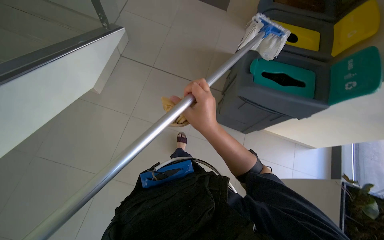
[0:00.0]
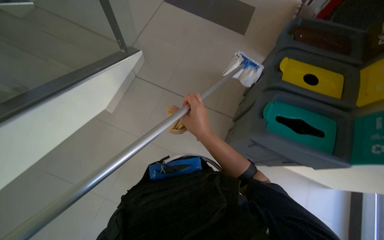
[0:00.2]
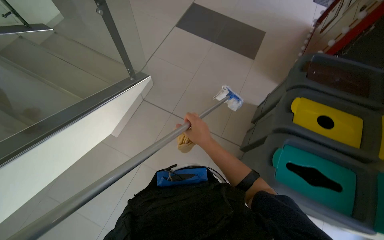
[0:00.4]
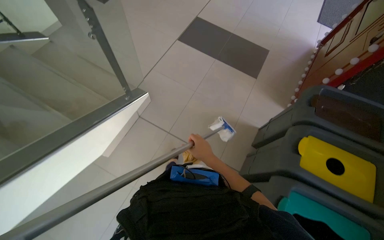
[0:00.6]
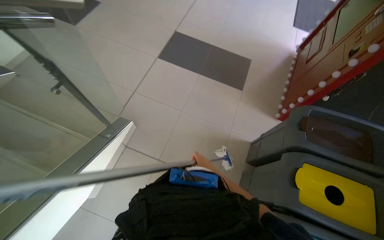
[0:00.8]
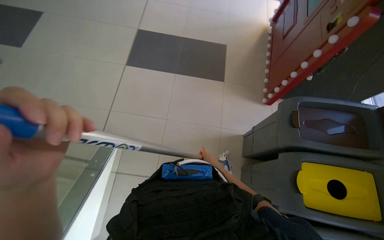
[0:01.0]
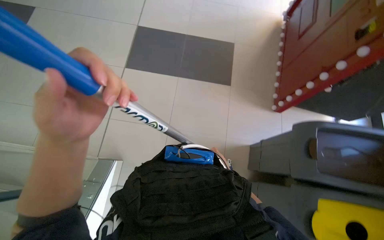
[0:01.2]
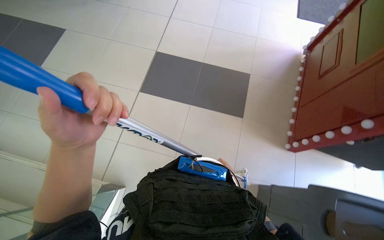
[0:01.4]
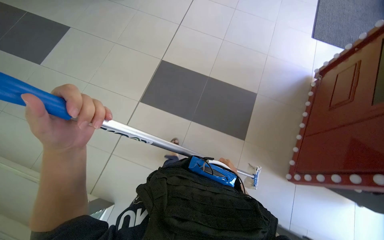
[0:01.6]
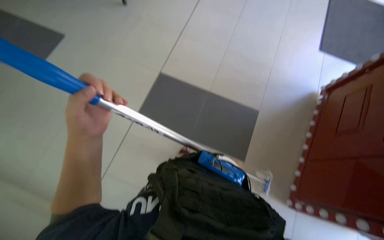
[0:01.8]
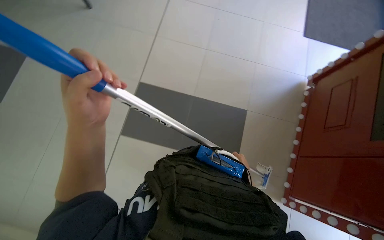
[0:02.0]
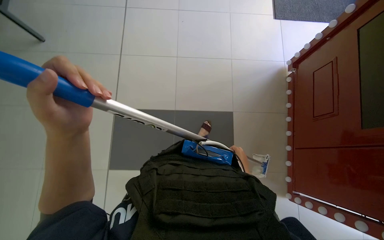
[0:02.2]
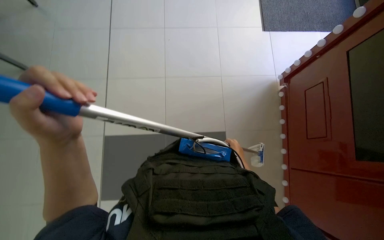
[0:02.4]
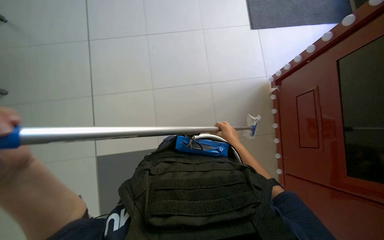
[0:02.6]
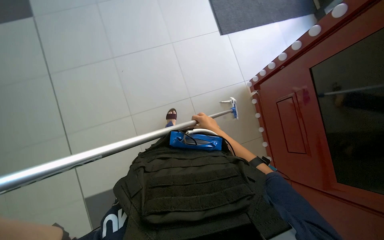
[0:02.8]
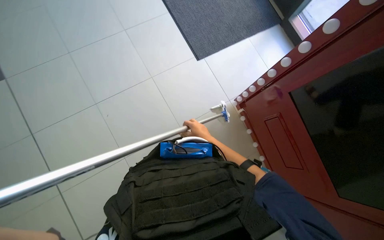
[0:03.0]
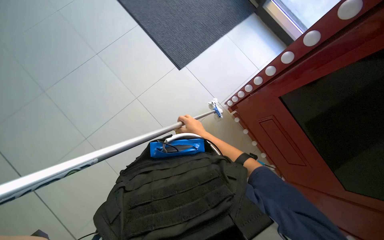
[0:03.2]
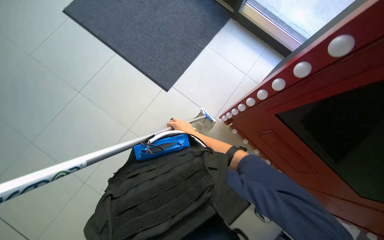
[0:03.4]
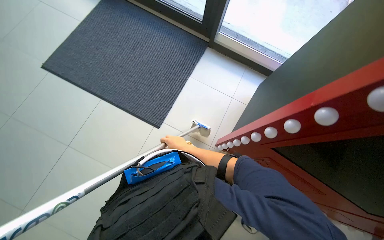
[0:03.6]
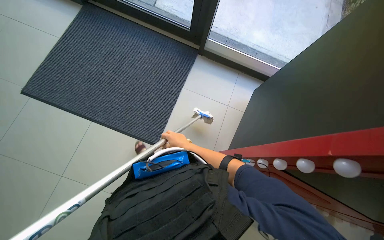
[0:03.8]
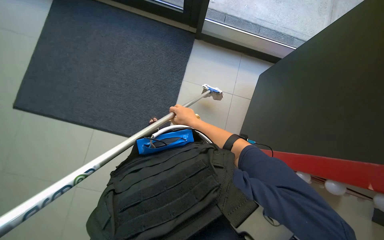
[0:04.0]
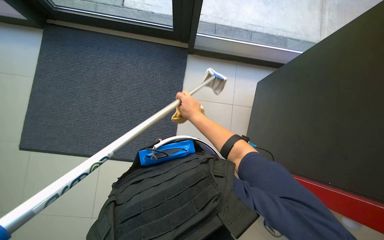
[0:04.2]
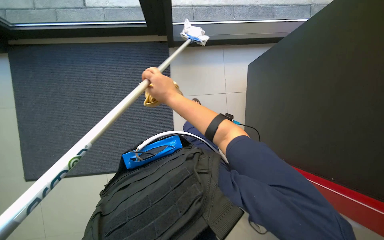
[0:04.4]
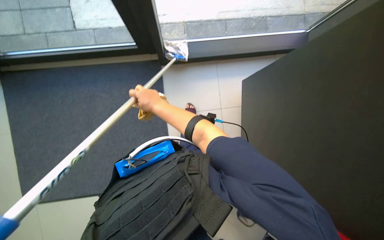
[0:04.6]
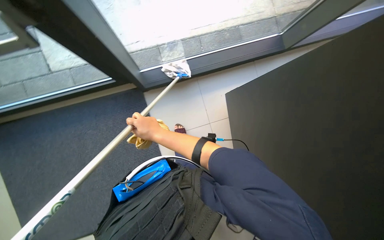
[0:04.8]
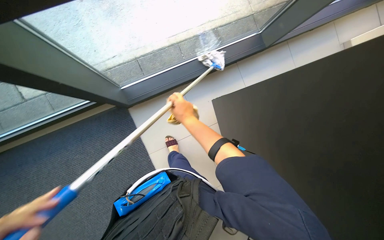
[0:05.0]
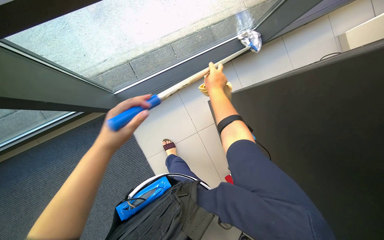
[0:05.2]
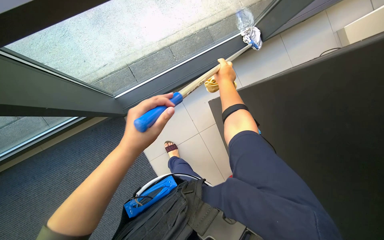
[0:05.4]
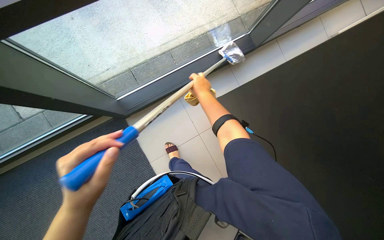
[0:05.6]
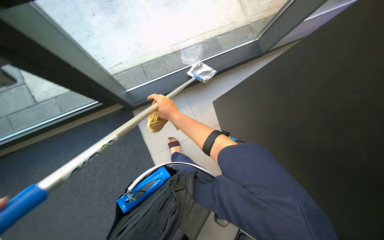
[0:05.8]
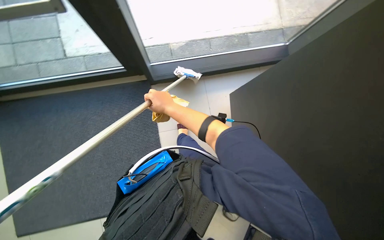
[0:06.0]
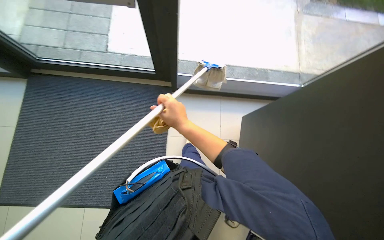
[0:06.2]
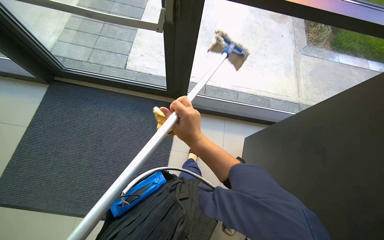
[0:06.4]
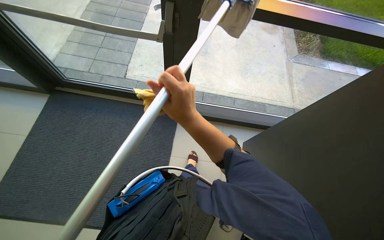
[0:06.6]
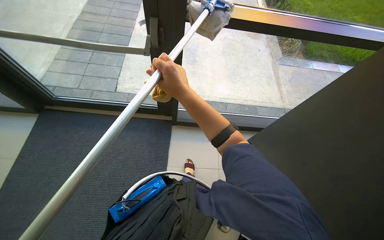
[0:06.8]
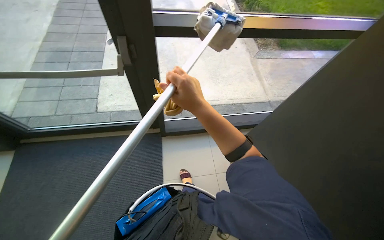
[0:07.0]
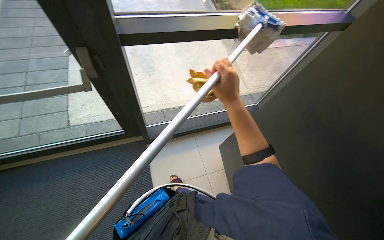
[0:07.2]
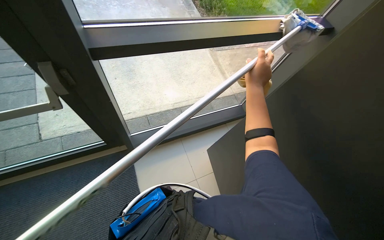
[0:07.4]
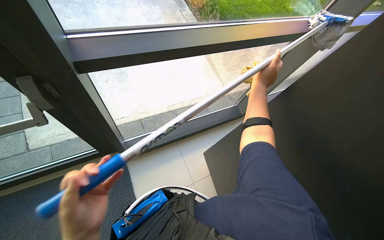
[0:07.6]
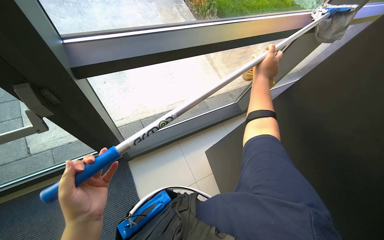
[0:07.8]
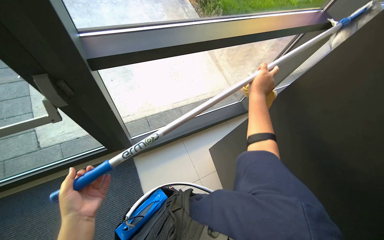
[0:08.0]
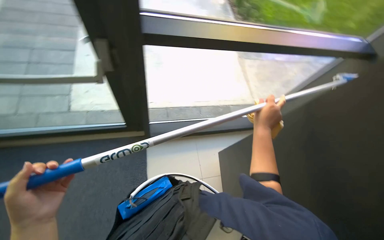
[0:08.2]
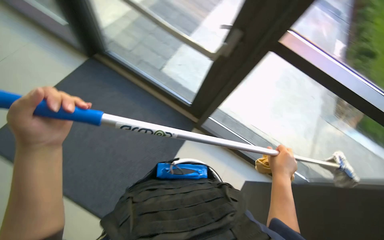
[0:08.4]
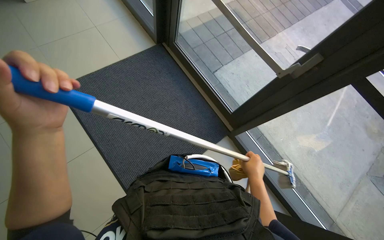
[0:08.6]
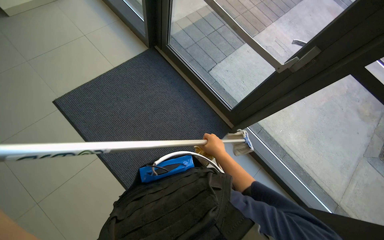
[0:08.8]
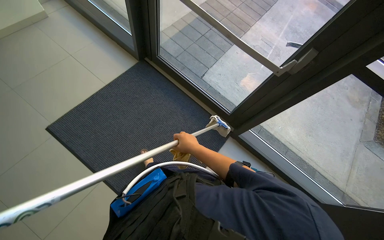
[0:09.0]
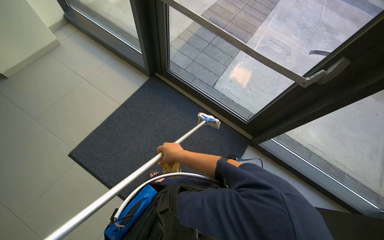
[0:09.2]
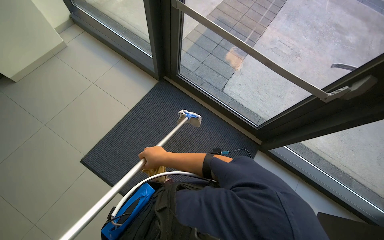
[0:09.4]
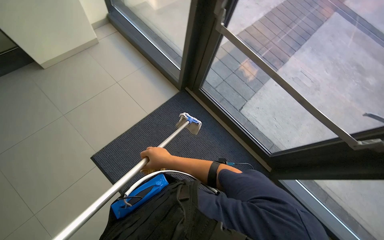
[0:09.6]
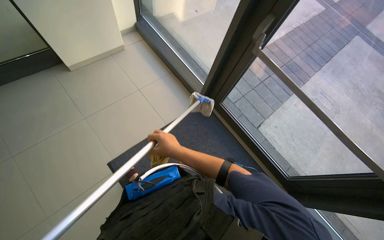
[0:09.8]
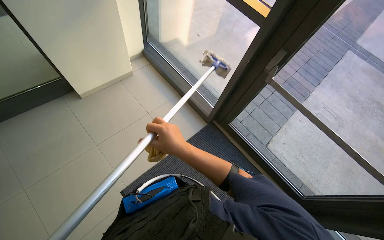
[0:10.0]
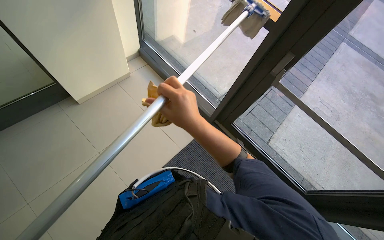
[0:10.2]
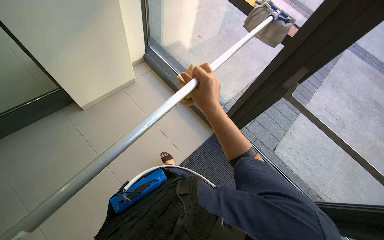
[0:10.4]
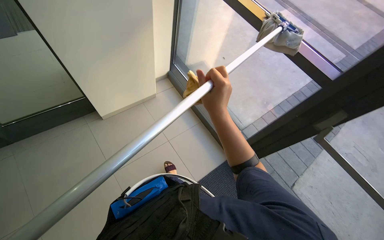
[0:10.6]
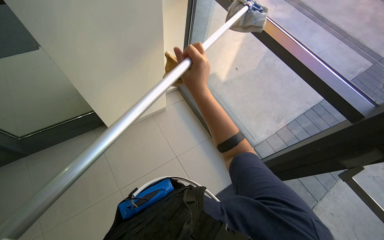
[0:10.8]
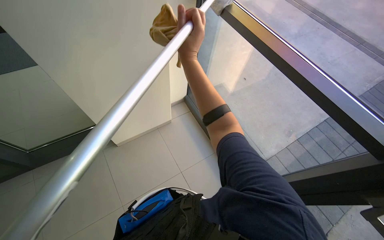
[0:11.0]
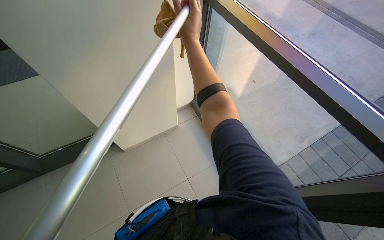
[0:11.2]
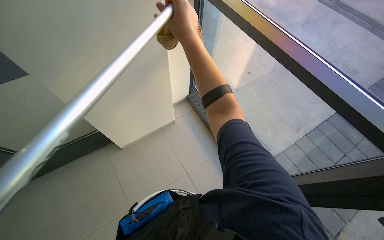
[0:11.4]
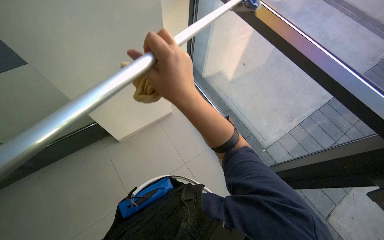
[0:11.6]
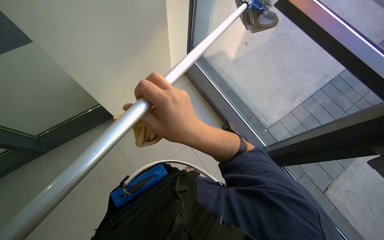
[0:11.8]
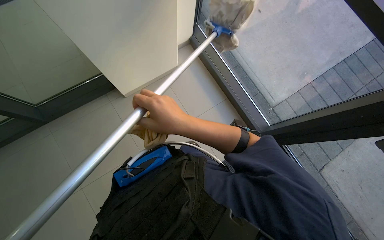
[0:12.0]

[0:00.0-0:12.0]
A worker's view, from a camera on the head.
Job: cleaning windows.
The whole recording: Cleaning large windows. The worker prepares the cleaning pole and cloth, then cleans the large windows and frames.
0:00.0 to 0:01.6: The wearer moves about 1.5 m.
0:01.6 to 0:03.0: The camera is carried approximately 1 m. The wearer looks some 35 degrees further to the right.
0:03.0 to 0:04.4: The wearer moves some 90 cm. The scene rotates counterclockwise by about 50 degrees.
0:04.4 to 0:06.0: The right hand is displaced farther from the camera by roughly 20 cm, and moves roughly 30 cm to the right and comes back.
0:06.0 to 0:07.6: The wearer's head swings about 25 degrees to the right. The view tips upward by roughly 15 degrees.
0:09.0 to 0:10.4: The wearer moves approximately 1 m.
0:10.4 to 0:12.0: The camera is carried some 40 cm.

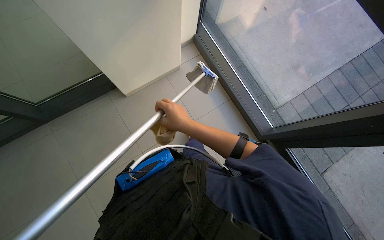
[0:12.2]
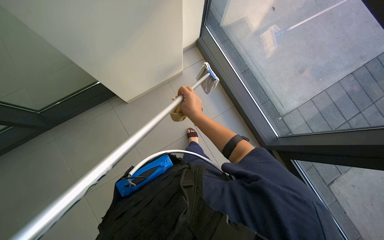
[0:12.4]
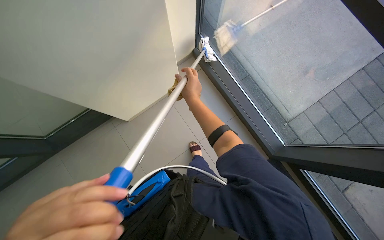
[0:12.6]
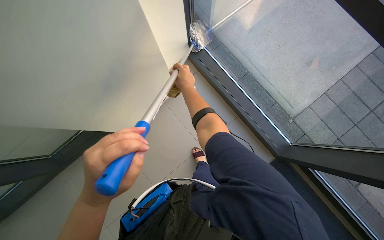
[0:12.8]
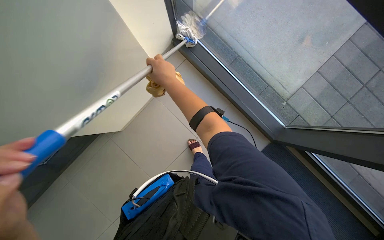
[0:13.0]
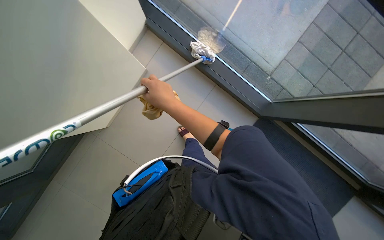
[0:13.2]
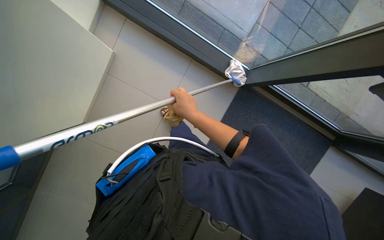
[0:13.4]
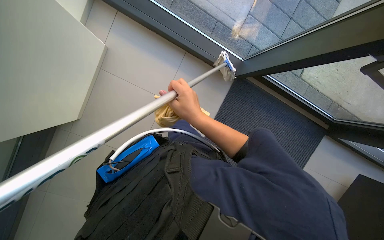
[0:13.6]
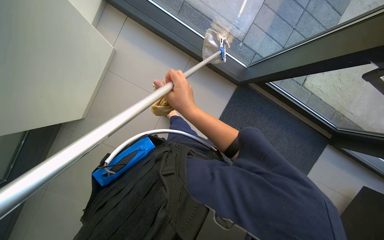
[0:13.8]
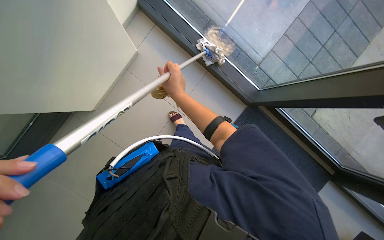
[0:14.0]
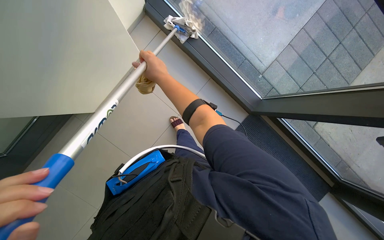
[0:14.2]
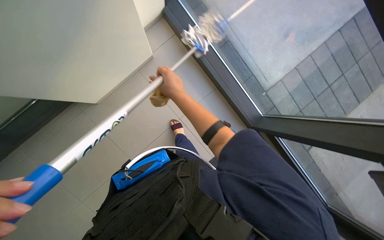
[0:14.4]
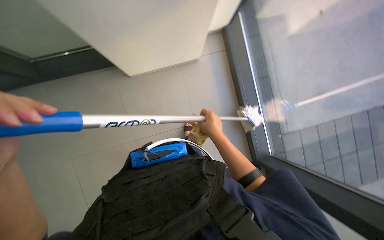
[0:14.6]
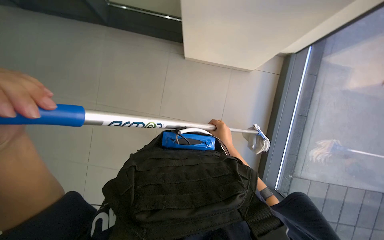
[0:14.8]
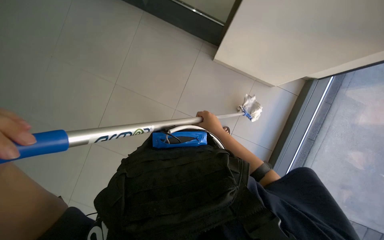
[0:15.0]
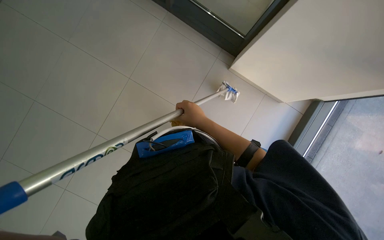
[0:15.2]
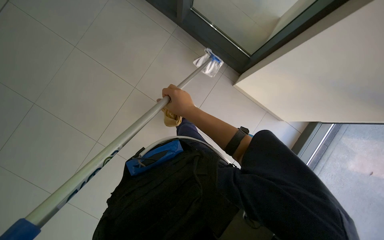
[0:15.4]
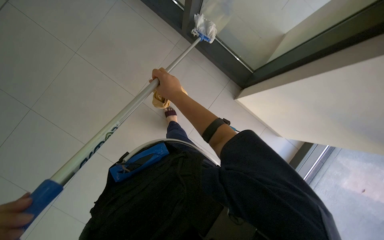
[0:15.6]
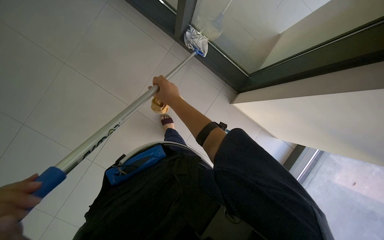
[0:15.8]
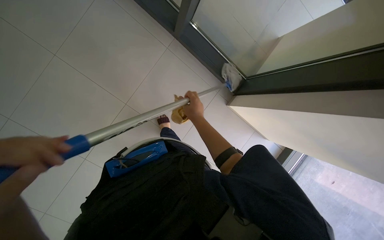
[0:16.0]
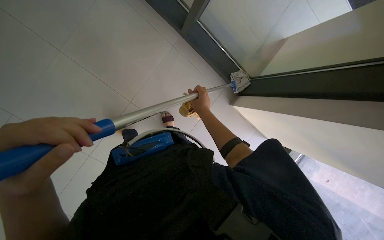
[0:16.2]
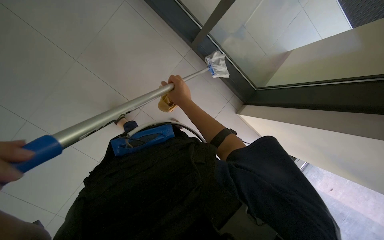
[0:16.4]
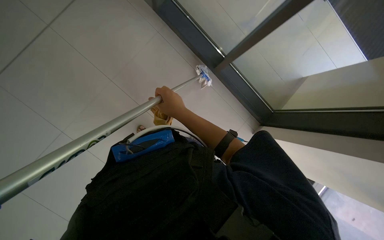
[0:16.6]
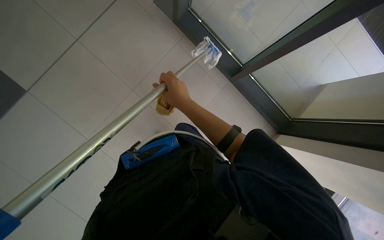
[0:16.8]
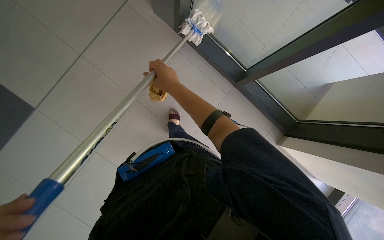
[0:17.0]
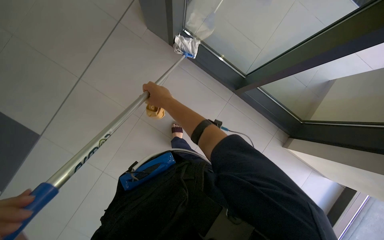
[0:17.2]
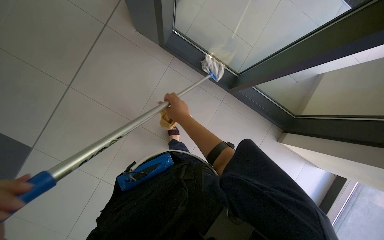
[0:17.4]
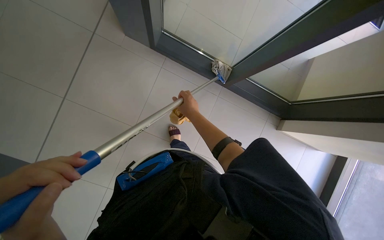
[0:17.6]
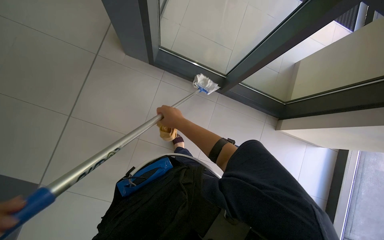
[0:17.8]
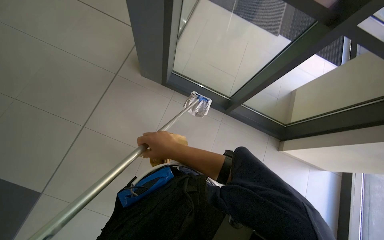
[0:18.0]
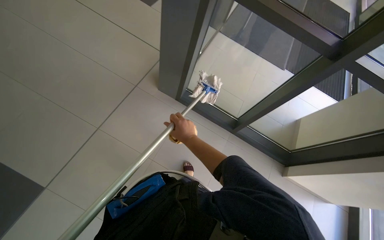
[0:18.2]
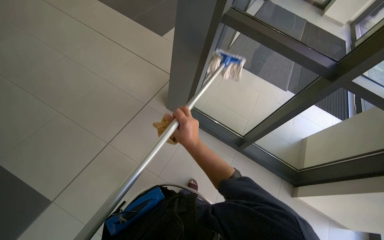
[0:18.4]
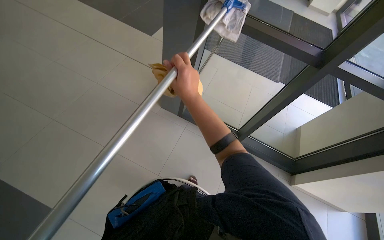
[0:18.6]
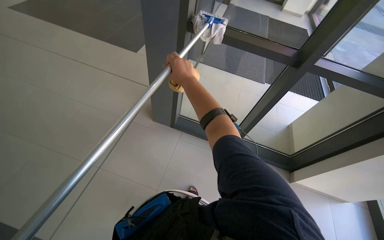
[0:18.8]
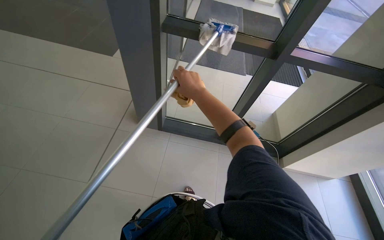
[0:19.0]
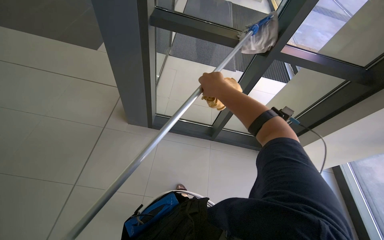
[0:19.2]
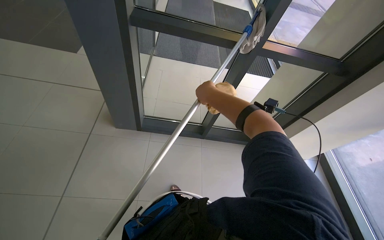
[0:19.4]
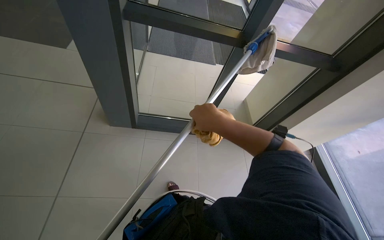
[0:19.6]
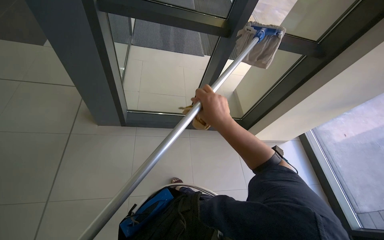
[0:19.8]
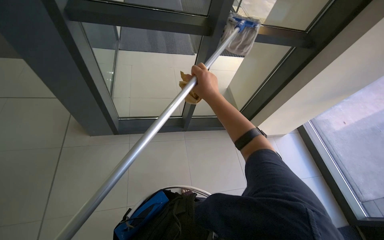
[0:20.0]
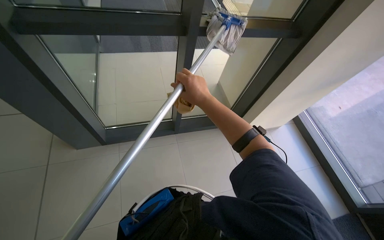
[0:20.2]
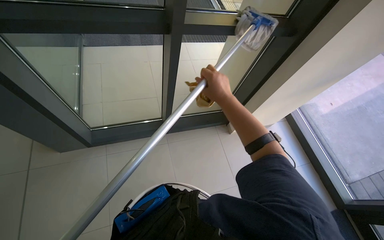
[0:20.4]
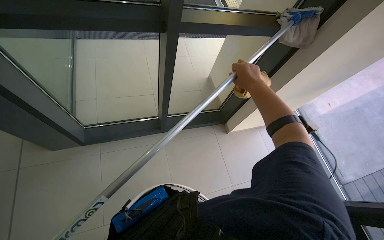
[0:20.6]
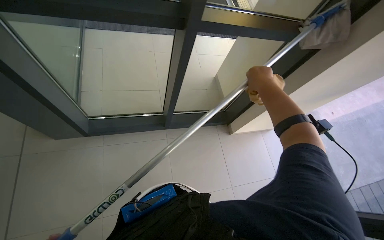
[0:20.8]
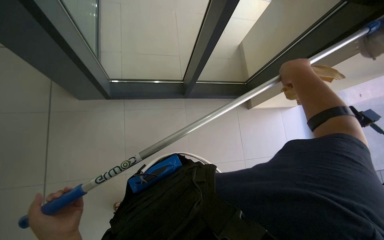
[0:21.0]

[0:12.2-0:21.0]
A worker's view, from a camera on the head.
Job: cleaning windows.
The whole recording: Cleaning large windows. The worker prepares the cleaning pole and cloth, then cleans the large windows and frames.
0:12.2 to 0:13.6: The wearer looks approximately 20 degrees further downward. The scene rotates counterclockwise by about 30 degrees.
0:13.6 to 0:15.2: Everything in view rotates roughly 65 degrees clockwise.
0:15.2 to 0:16.6: The right hand swings nearer and farther, about 15 cm each way, with 2 reversals.
0:16.6 to 0:18.0: The wearer looks approximately 15 degrees further upward.
0:18.0 to 0:19.6: The wearer's head swings some 25 degrees to the right. The right hand goes approximately 20 cm nearer to the camera and to the right.
0:19.6 to 0:21.0: The camera pitches downward, by roughly 25 degrees. The right hand heads to the right and up the picture, covering roughly 30 cm.
